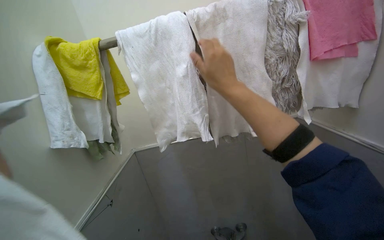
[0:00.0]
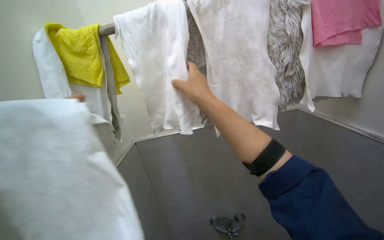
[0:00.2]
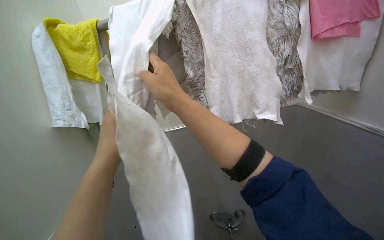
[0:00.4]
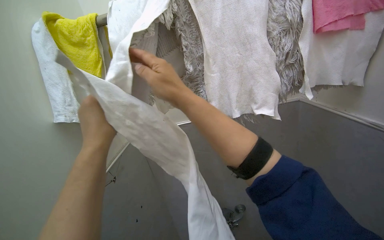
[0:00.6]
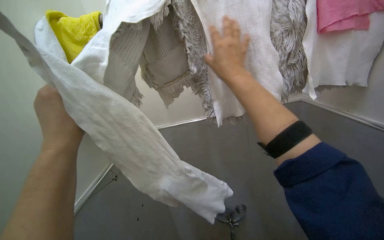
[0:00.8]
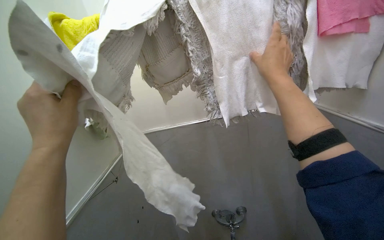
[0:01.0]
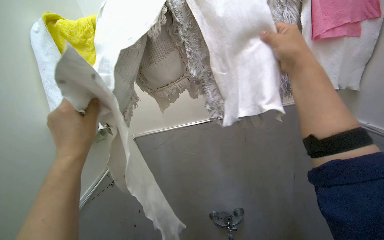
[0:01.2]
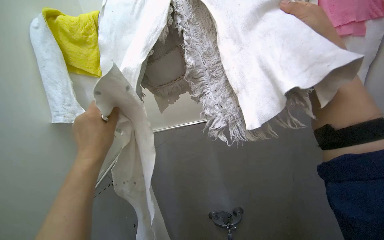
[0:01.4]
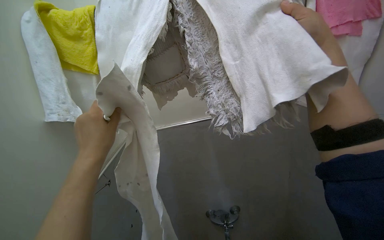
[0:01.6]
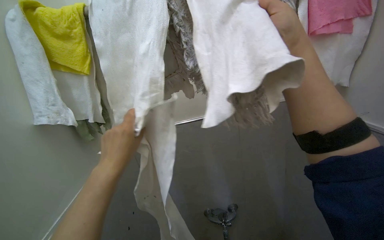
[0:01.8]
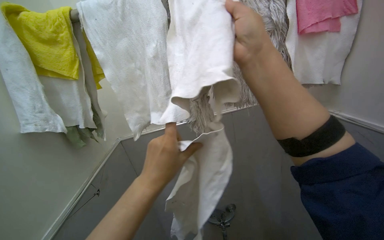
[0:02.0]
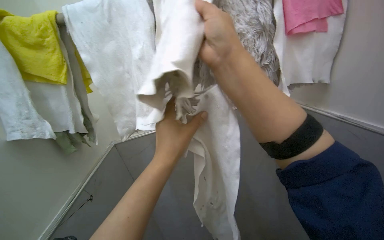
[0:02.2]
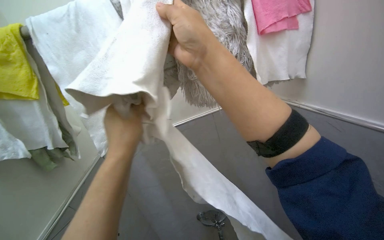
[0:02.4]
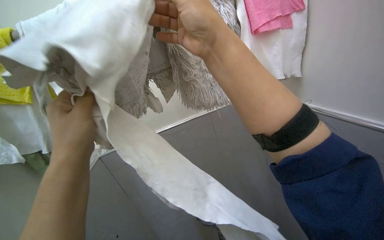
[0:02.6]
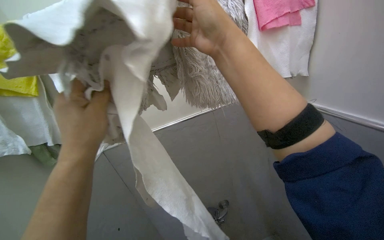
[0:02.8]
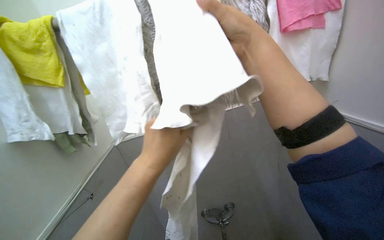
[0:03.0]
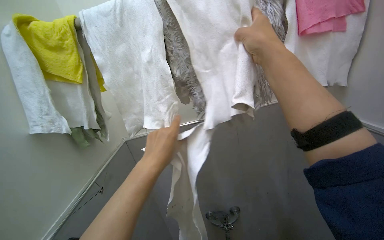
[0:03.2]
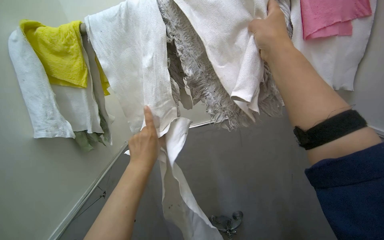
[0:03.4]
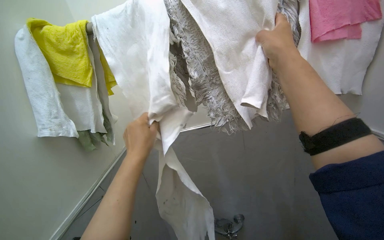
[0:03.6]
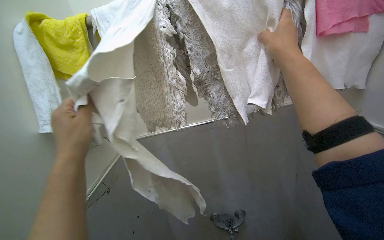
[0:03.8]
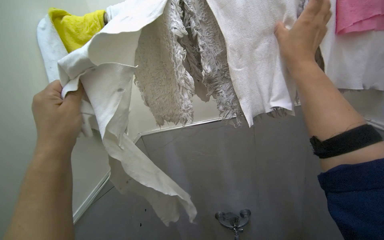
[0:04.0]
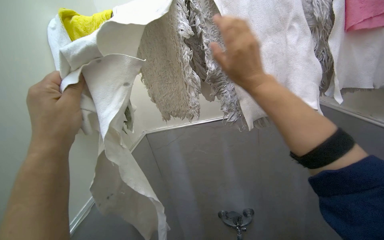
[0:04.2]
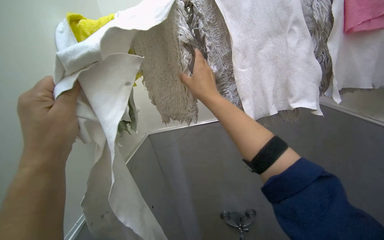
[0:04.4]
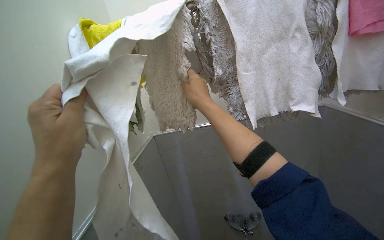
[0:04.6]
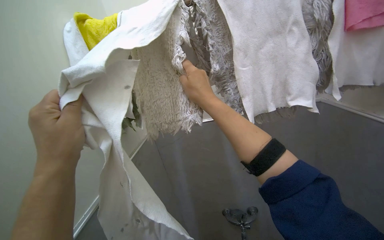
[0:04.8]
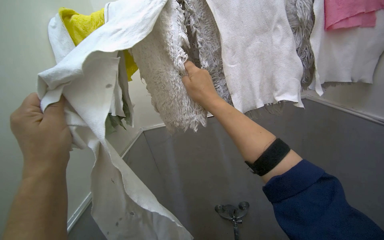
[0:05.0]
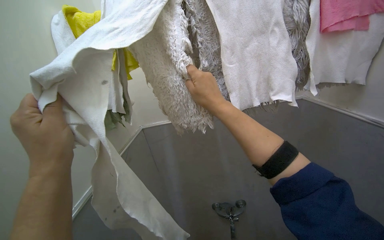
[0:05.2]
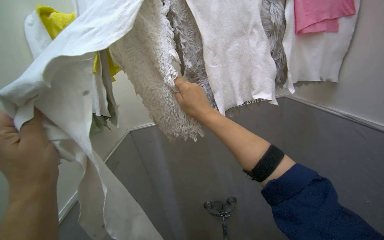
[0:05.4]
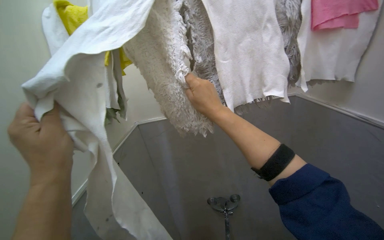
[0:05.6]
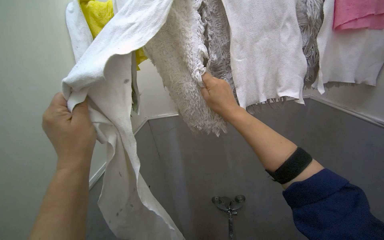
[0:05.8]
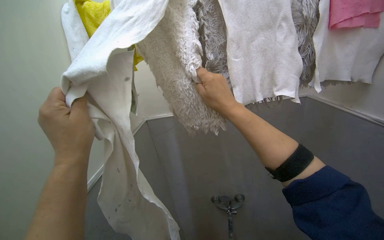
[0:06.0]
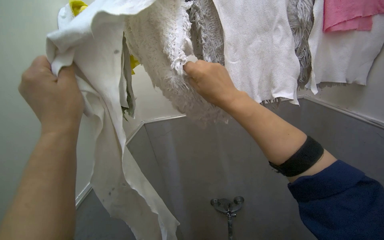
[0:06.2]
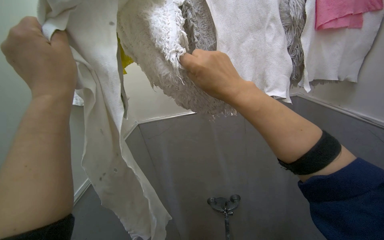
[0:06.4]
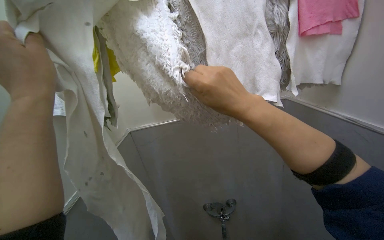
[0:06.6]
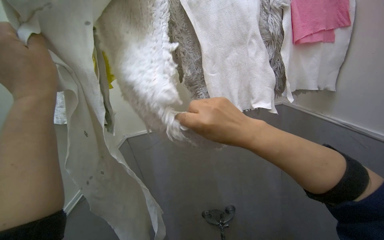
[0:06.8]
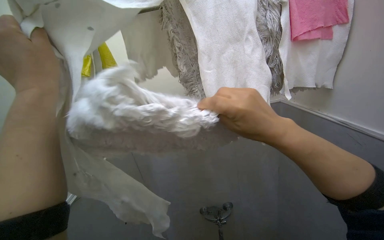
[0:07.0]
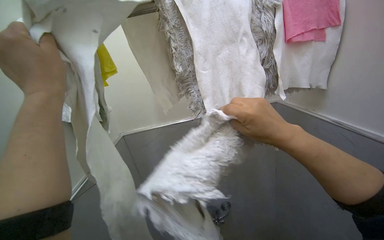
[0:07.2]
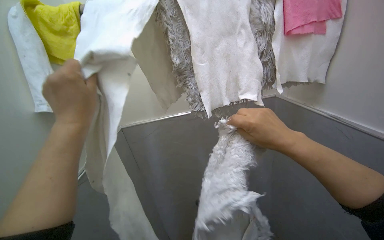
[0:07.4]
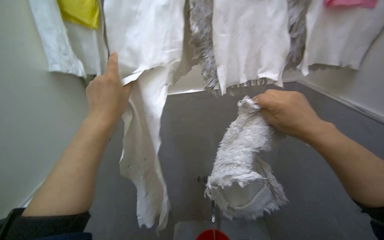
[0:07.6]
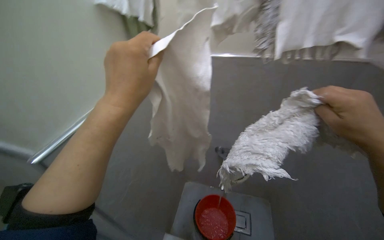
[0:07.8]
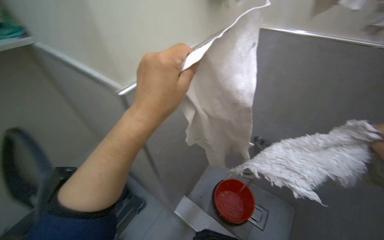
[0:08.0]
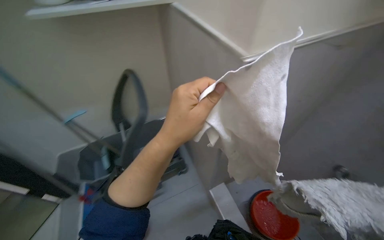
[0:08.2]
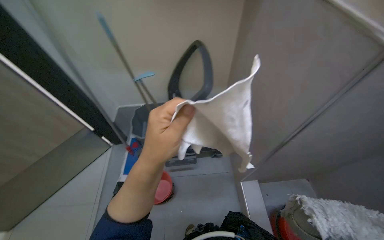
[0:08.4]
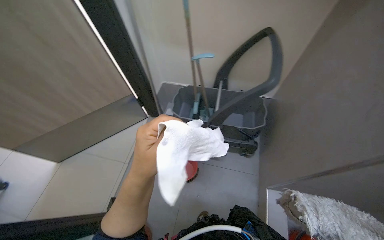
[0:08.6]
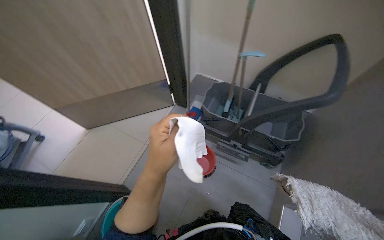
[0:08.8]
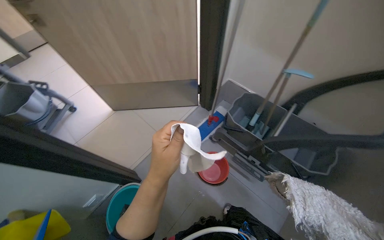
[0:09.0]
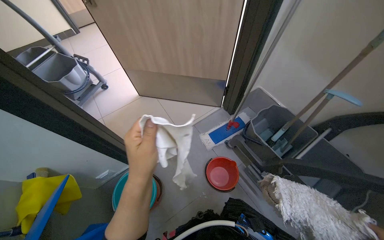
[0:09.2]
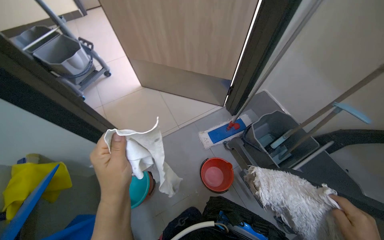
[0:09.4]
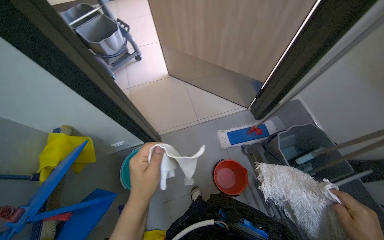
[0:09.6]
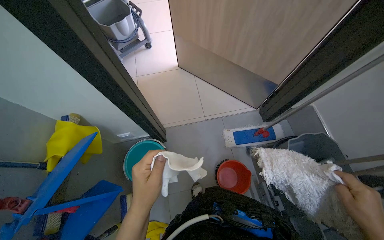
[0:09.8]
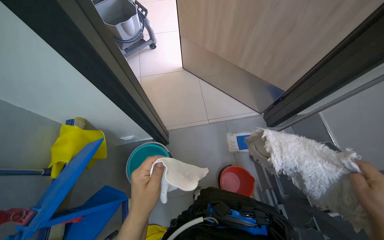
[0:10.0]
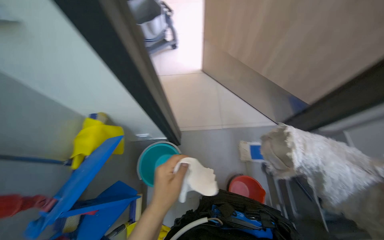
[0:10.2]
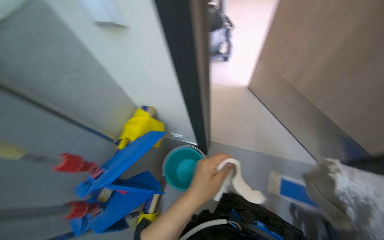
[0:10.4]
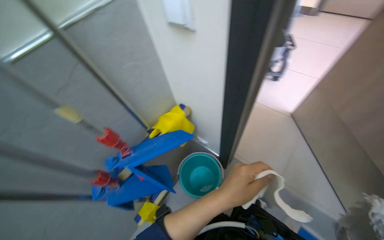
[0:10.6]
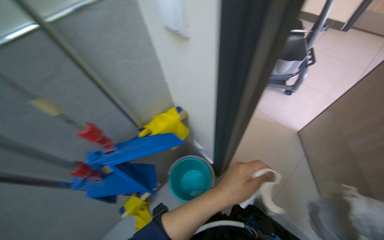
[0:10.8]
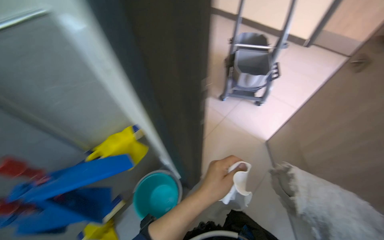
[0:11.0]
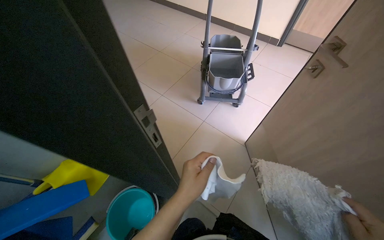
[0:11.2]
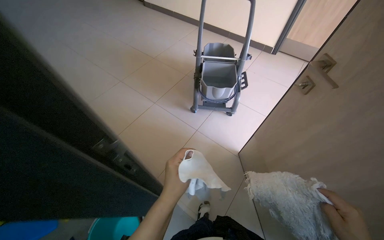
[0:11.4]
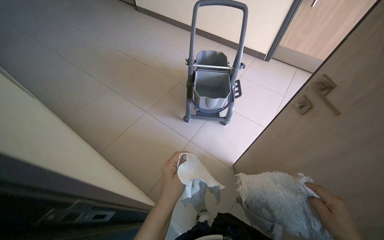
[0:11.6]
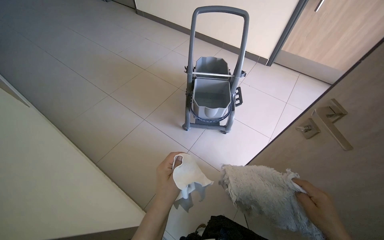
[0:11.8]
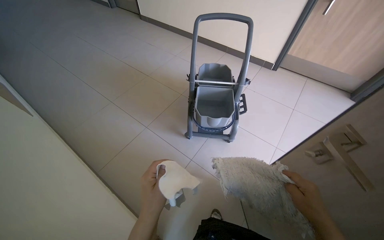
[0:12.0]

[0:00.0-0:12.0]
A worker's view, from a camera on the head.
Job: preparing cleaning supplies.
The whole recording: Collecting cleaning cloths and mop. The worker collects cleaning cloths and a mop head from a rack and places them into the cart.
0:00.0 to 0:01.6: The right hand moves to the right, approximately 15 cm.
0:01.6 to 0:03.0: The left hand moves left and right over about 15 cm, changing direction 2 times.
0:03.0 to 0:04.4: The left hand heads to the left and nearer to the camera, covering about 20 cm. The right hand heads farther from the camera, covering approximately 15 cm, and travels to the right and back again, roughly 5 cm each way.
0:04.4 to 0:06.0: The hands are busy where they are.
0:06.0 to 0:07.6: The right hand heads to the right, covering about 25 cm.
0:07.6 to 0:09.0: The head rotates some 60 degrees to the left.
0:09.0 to 0:10.4: The wearer looks some 65 degrees further to the left.
0:10.4 to 0:12.0: The head travels roughly 70 cm.

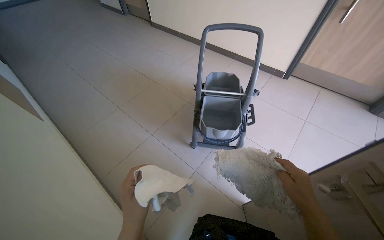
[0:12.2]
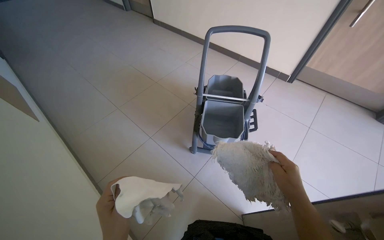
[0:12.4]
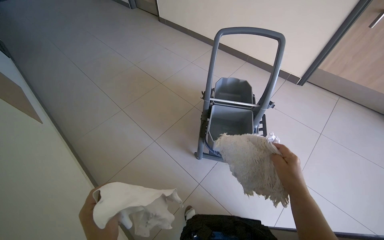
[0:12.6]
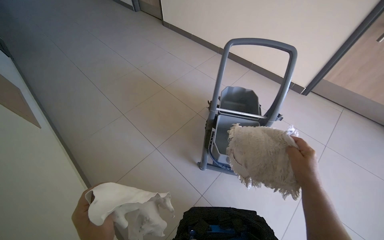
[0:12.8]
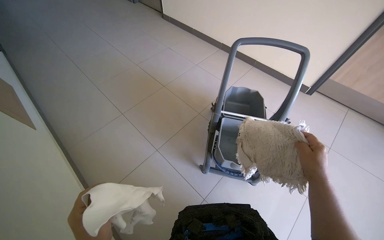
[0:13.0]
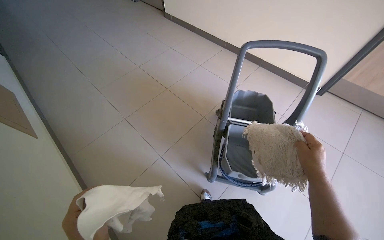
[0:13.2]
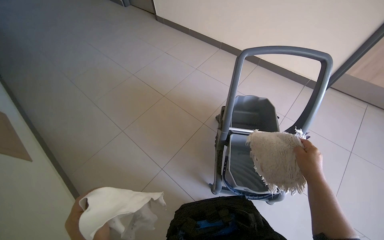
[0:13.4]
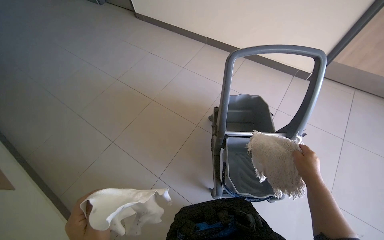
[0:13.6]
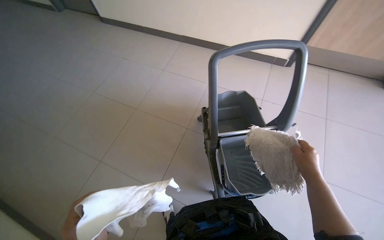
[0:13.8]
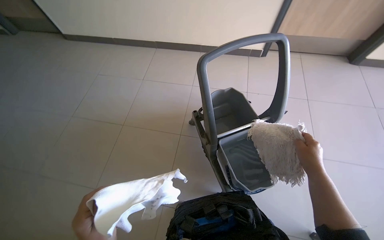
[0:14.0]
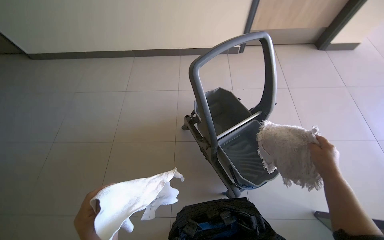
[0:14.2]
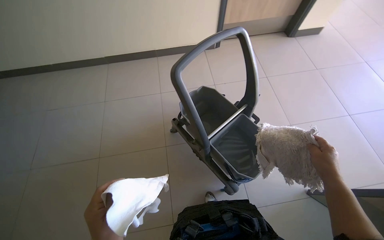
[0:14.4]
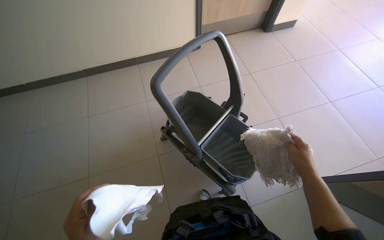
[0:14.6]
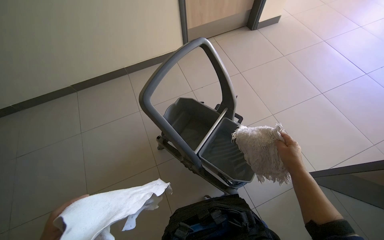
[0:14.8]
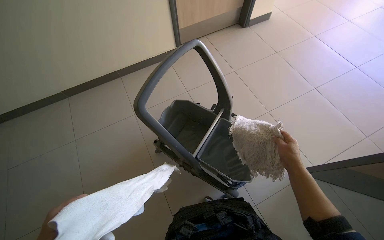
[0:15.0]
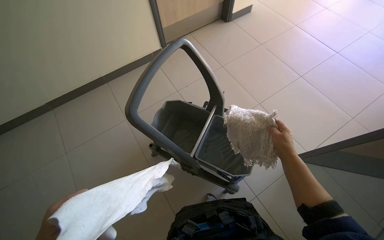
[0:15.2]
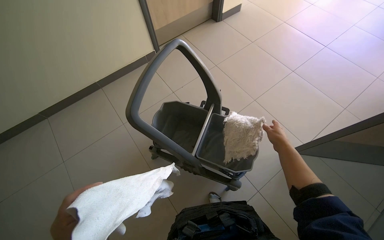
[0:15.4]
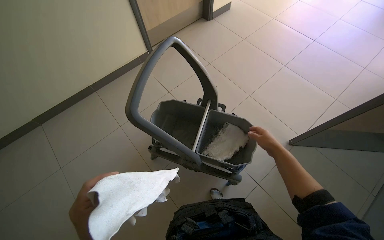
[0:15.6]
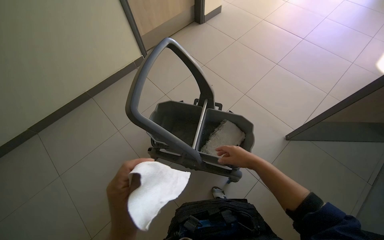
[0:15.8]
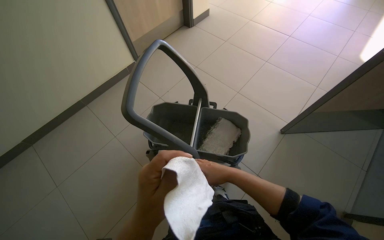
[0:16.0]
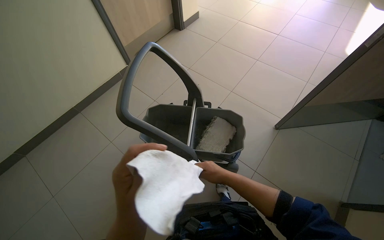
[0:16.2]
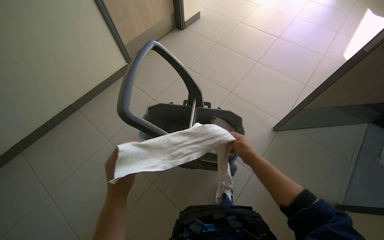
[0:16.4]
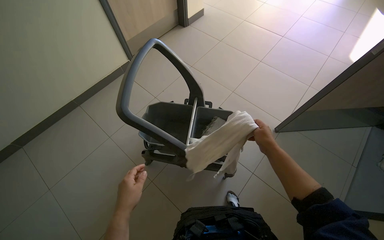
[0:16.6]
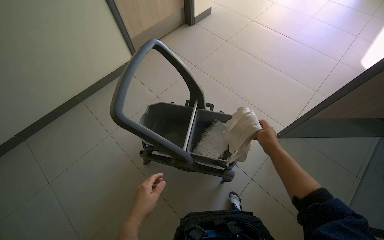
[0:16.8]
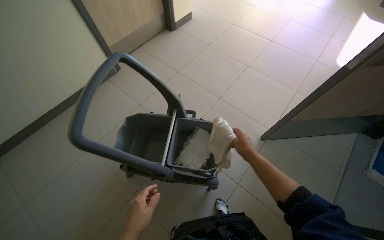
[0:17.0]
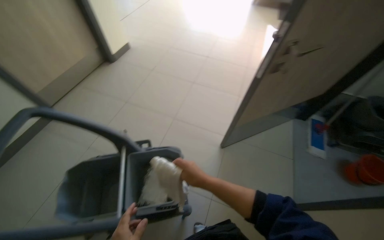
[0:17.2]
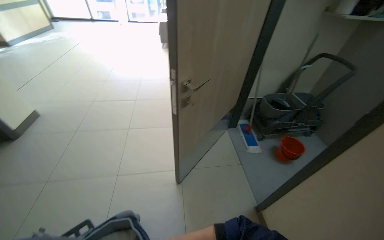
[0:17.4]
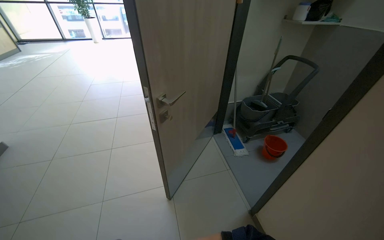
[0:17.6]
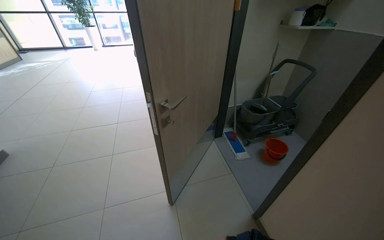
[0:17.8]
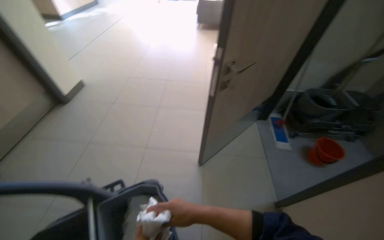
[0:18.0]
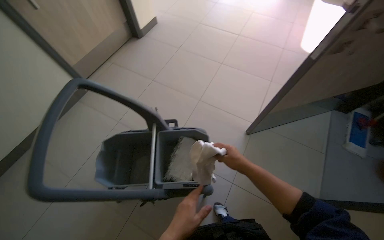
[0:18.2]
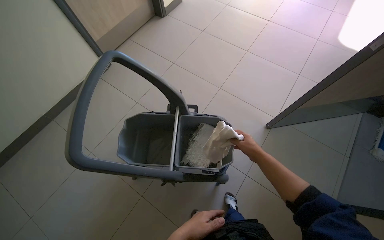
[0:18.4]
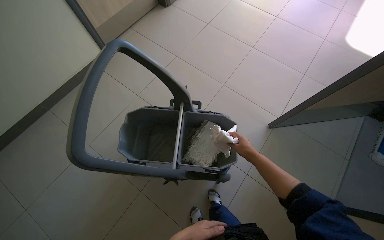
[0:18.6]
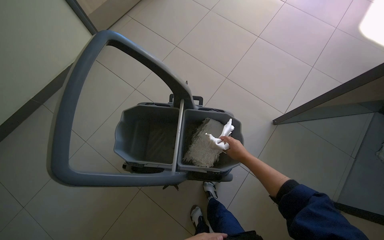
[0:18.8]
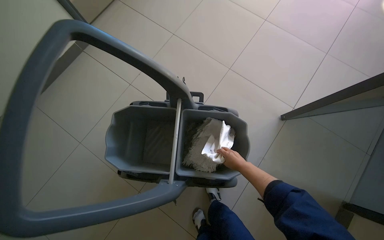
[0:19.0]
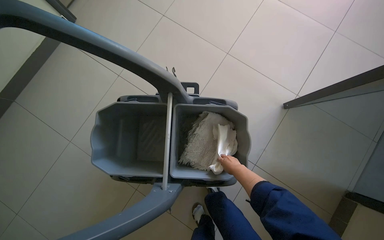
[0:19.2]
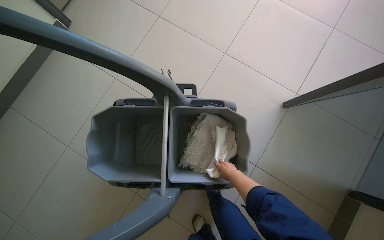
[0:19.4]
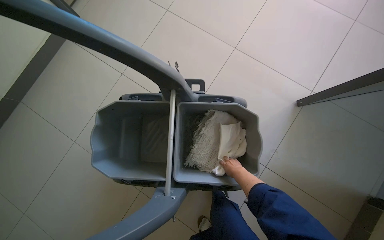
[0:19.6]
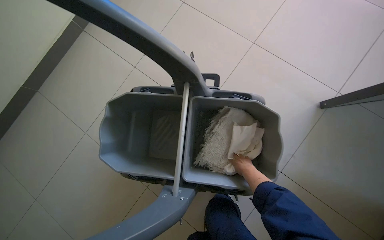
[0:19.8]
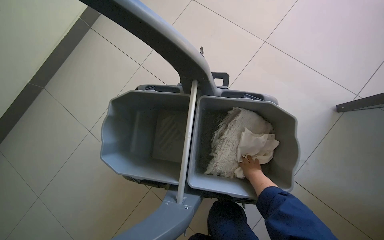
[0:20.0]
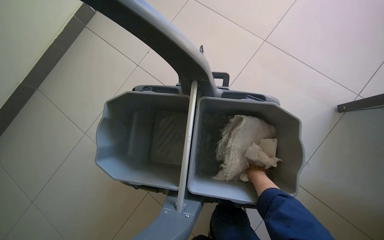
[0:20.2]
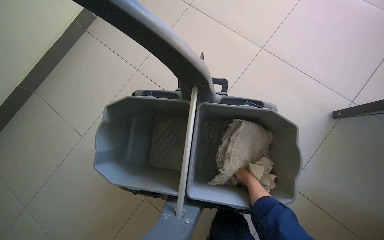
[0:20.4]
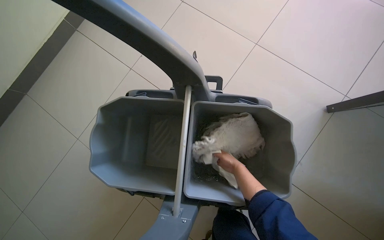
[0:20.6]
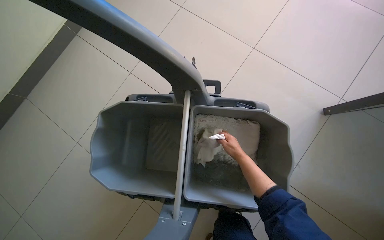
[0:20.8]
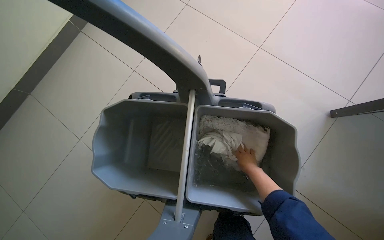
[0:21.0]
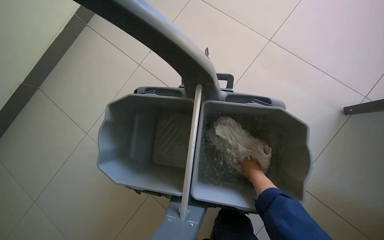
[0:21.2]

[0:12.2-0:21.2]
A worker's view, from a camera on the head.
Job: preparing cleaning supplies.
The whole recording: Collecting cleaning cloths and mop. The worker collects cleaning cloths and a mop head from a rack and places them into the cart.
0:12.2 to 0:13.8: The camera travels some 70 cm.
0:13.8 to 0:15.2: The wearer's head swings roughly 55 degrees to the right.
0:15.2 to 0:16.6: The right hand reaches about 20 cm to the left, then returns.
0:18.2 to 0:19.8: The wearer moves about 40 cm. The wearer looks about 20 degrees further downward.
